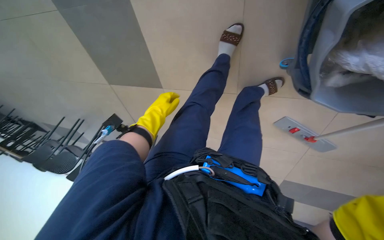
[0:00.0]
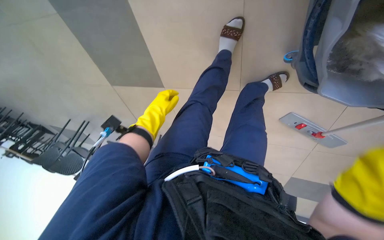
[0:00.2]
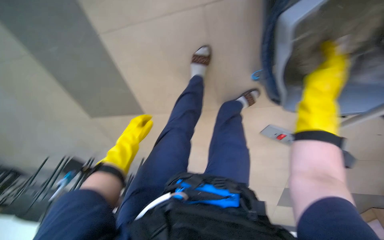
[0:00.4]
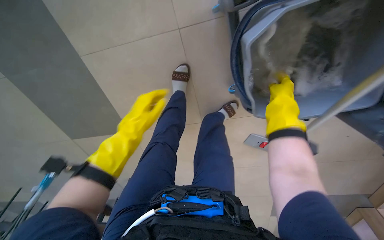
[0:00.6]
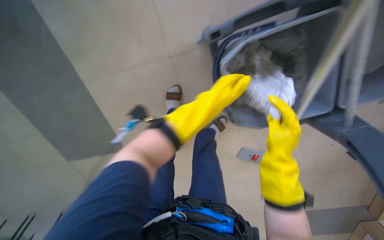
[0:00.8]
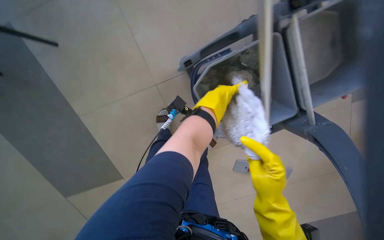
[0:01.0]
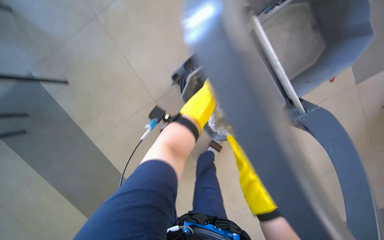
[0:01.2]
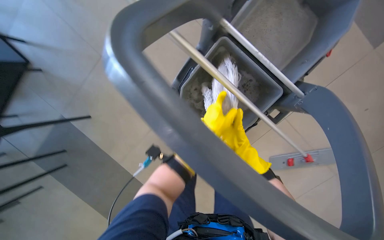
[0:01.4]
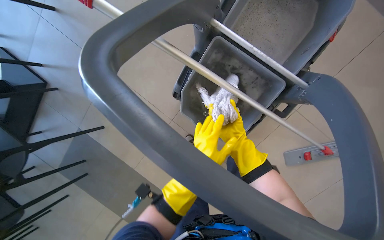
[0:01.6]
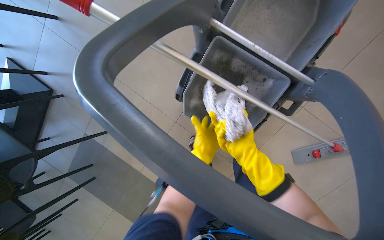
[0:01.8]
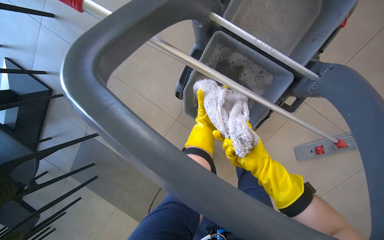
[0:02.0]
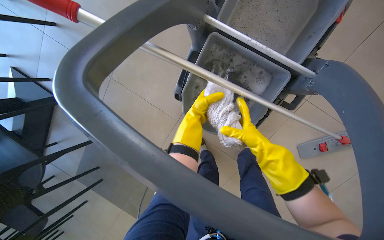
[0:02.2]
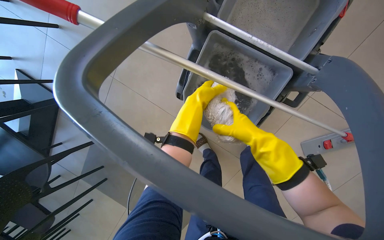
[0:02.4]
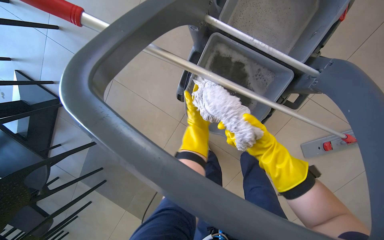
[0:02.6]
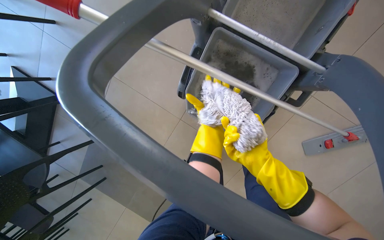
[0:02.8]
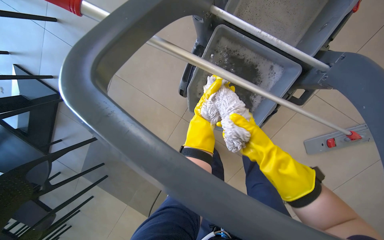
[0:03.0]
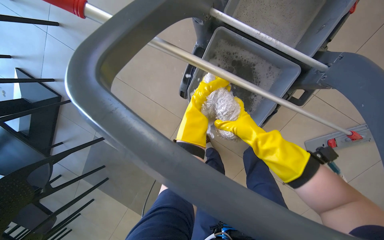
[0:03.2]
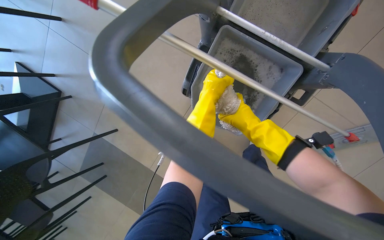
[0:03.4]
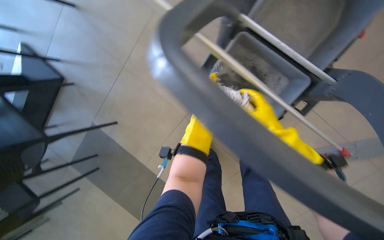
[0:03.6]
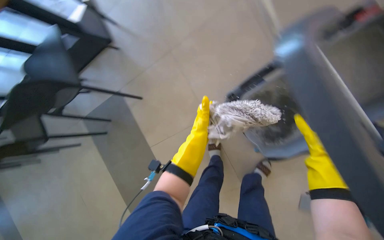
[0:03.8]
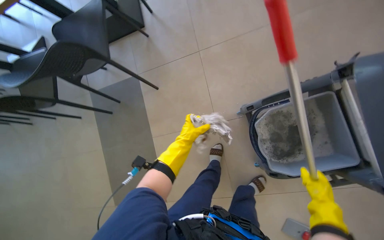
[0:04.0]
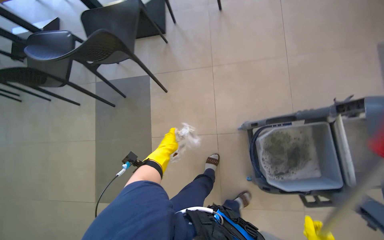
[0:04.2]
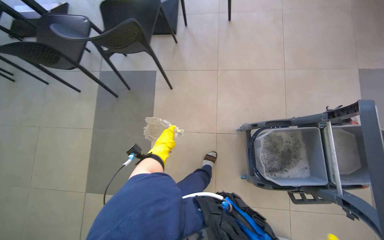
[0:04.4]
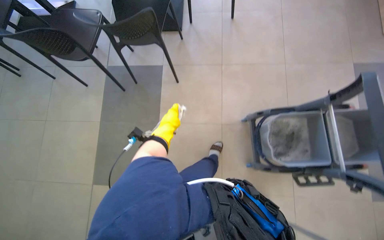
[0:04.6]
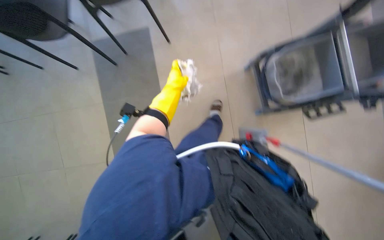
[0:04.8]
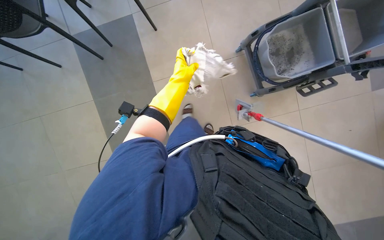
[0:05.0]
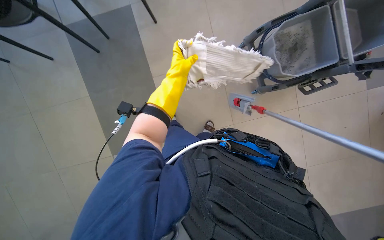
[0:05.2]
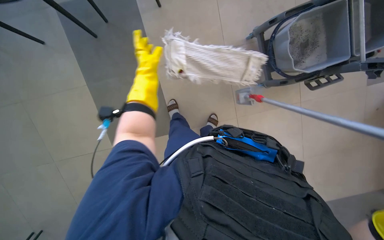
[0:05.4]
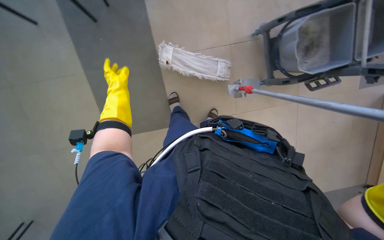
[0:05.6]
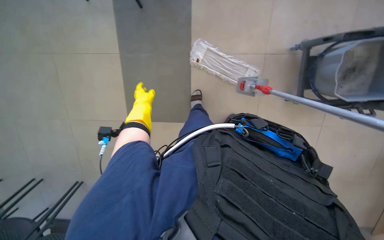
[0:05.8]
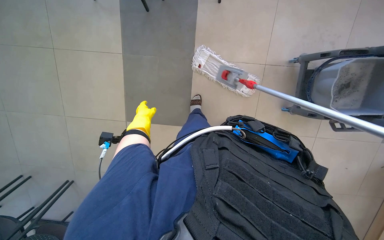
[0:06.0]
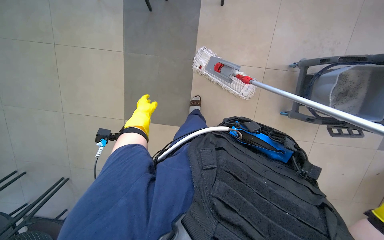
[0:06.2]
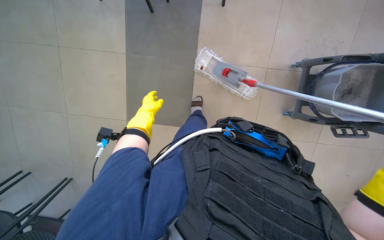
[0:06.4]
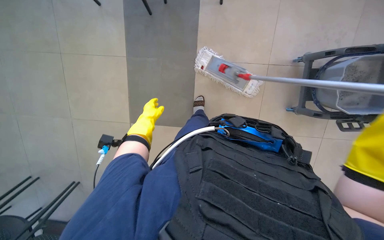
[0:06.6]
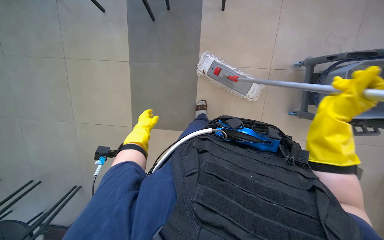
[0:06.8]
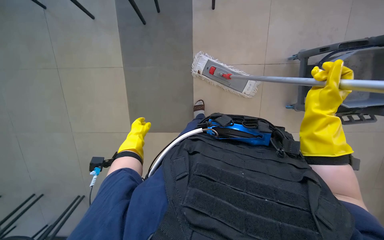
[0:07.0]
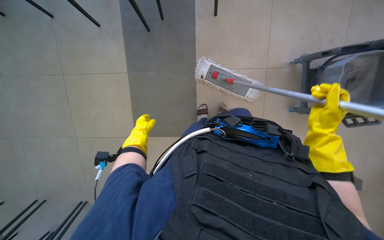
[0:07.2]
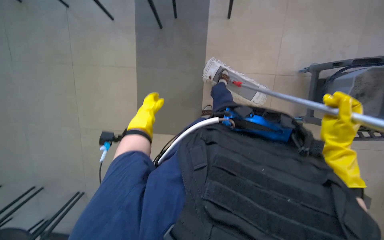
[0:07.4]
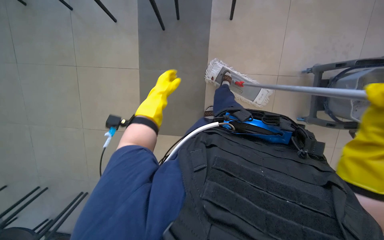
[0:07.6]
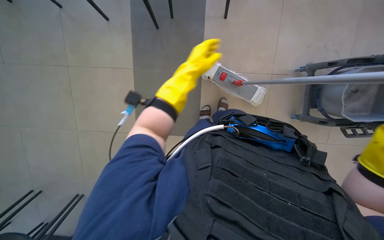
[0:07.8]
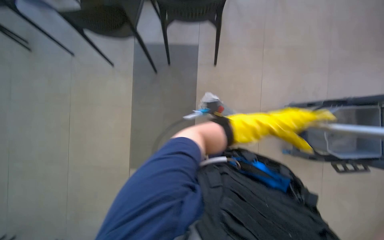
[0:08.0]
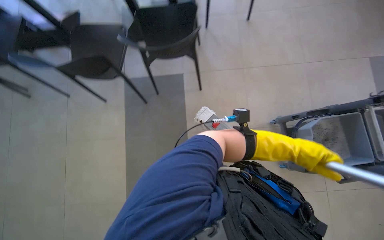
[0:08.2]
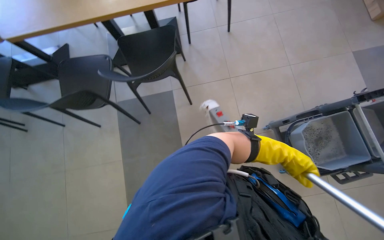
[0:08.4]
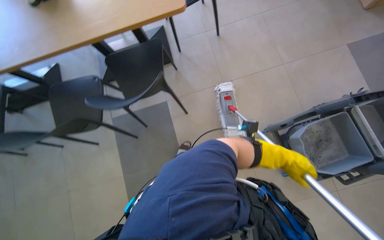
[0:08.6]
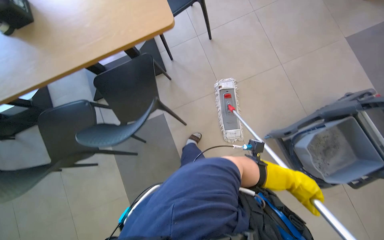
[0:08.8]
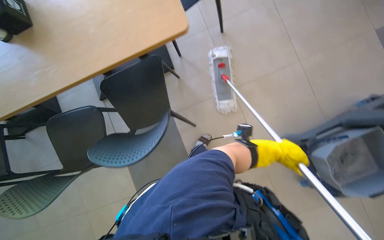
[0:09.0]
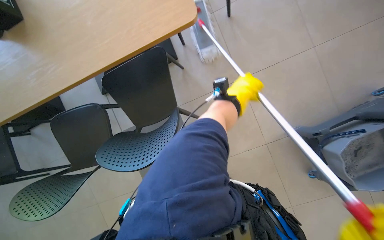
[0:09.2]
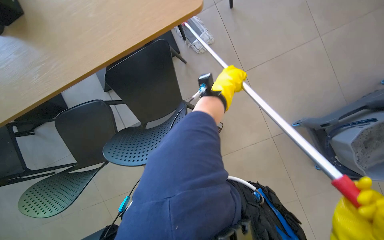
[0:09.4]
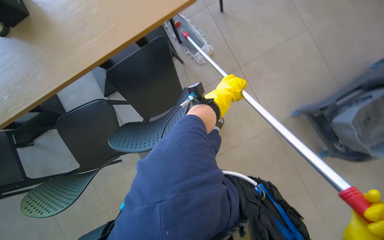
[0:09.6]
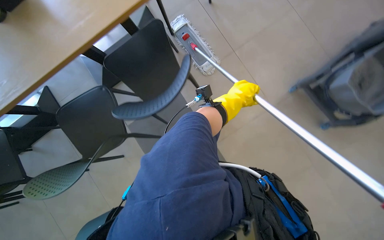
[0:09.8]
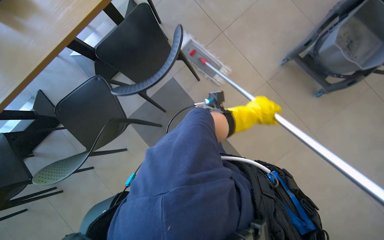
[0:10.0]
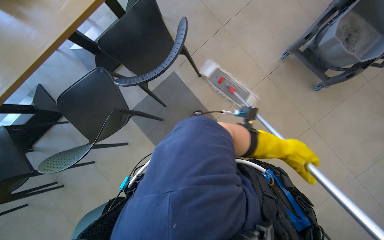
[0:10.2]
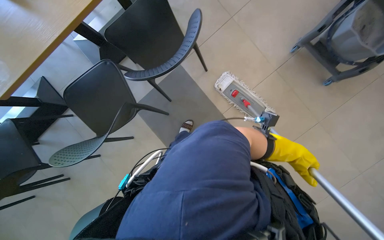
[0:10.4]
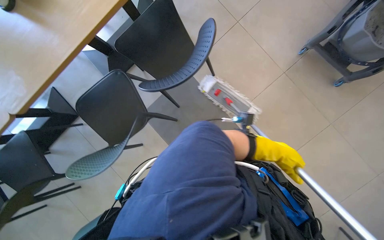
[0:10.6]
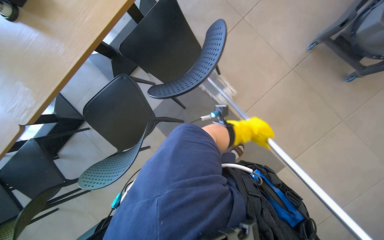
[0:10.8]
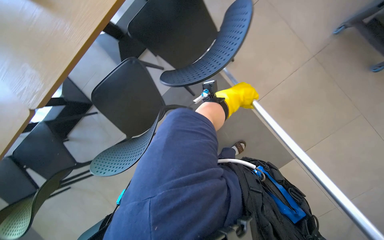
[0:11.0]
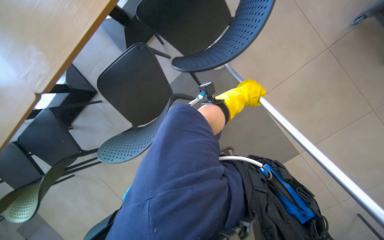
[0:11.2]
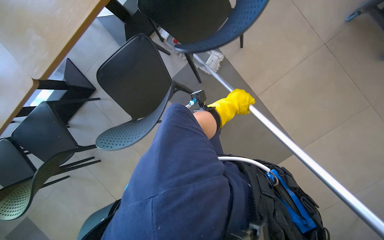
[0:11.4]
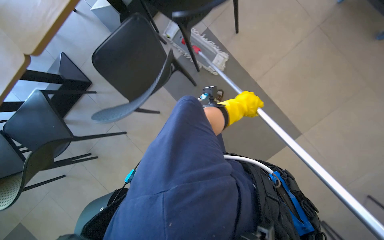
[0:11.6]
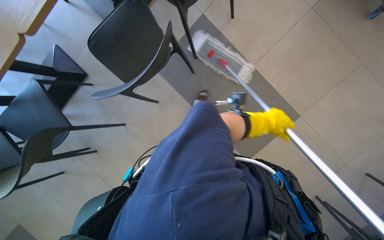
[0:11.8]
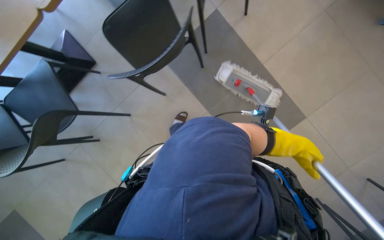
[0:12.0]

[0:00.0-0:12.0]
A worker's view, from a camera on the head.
Job: mopping floor.
The whole recording: Mopping cafeteria floor. The worker mops the cafeteria floor, moving chairs to clear the area.
0:00.0 to 0:01.6: The view tips upward by about 15 degrees. The left hand goes approximately 25 cm to the right.
0:01.6 to 0:03.0: The left hand shifts some 15 cm farther from the camera, and moves approximately 20 cm up the picture and comes back. The right hand is displaced nearer to the camera by roughly 10 cm.
0:03.0 to 0:04.4: The wearer moves about 50 cm. Everything in view rotates about 60 degrees clockwise.
0:04.4 to 0:06.0: The camera pitches downward, by approximately 20 degrees.
0:06.0 to 0:07.6: The left hand heads up the picture and nearer to the camera, covering some 15 cm.
0:07.6 to 0:09.0: The camera travels roughly 50 cm. The wearer looks some 15 degrees further upward. Everything in view rotates approximately 25 degrees counterclockwise.
0:10.4 to 0:12.0: The wearer moves roughly 50 cm.

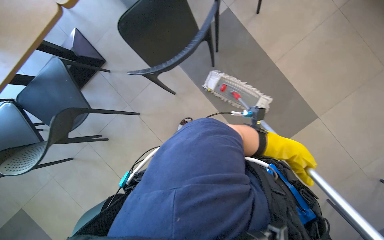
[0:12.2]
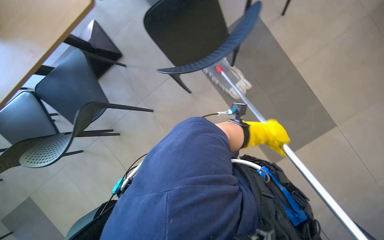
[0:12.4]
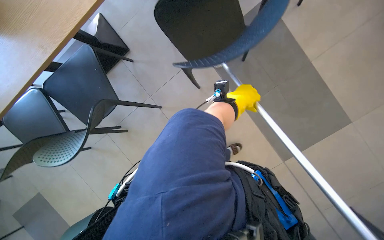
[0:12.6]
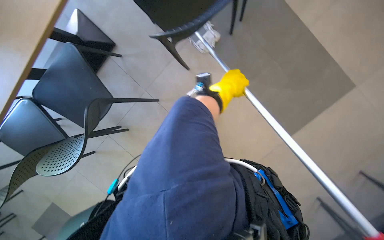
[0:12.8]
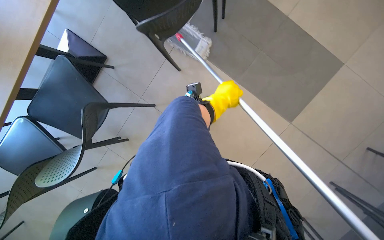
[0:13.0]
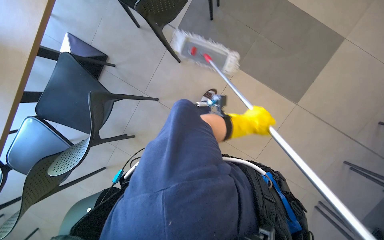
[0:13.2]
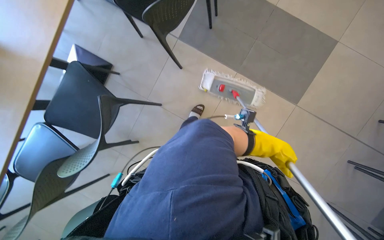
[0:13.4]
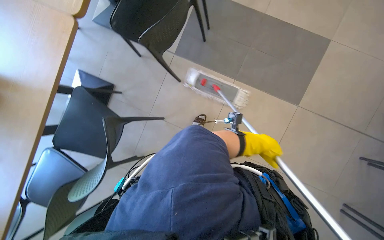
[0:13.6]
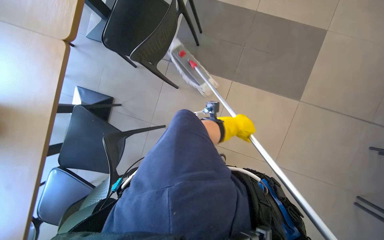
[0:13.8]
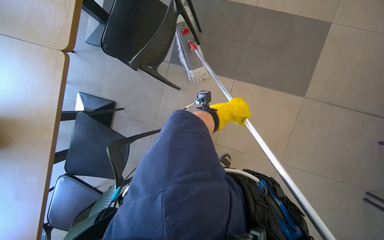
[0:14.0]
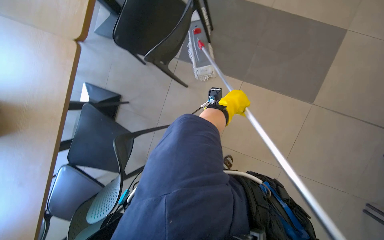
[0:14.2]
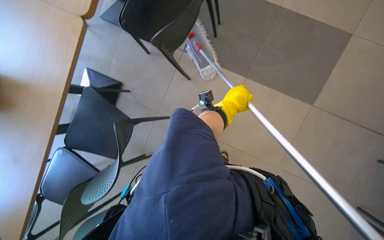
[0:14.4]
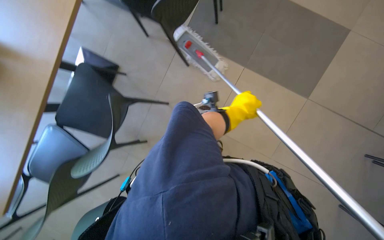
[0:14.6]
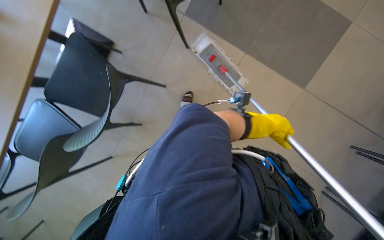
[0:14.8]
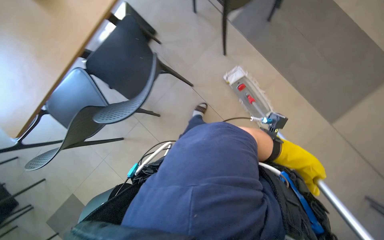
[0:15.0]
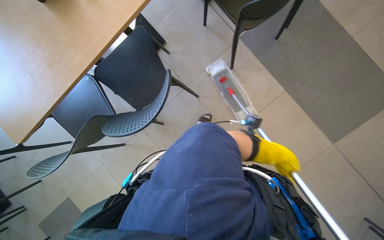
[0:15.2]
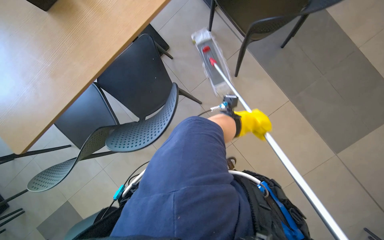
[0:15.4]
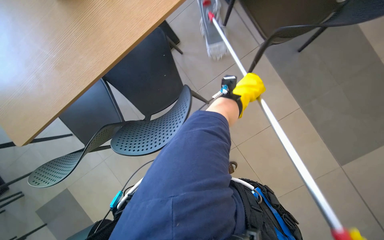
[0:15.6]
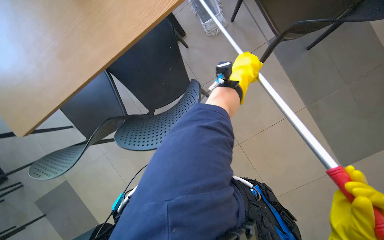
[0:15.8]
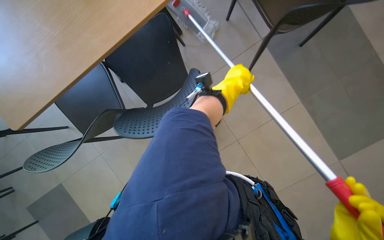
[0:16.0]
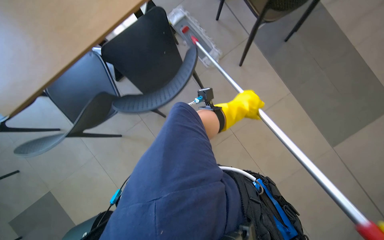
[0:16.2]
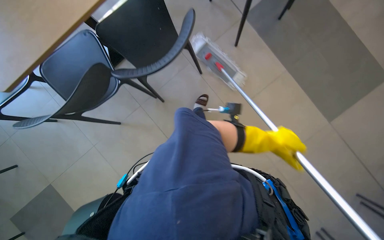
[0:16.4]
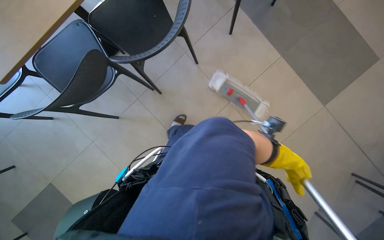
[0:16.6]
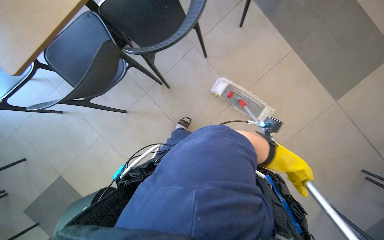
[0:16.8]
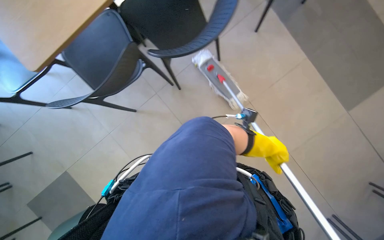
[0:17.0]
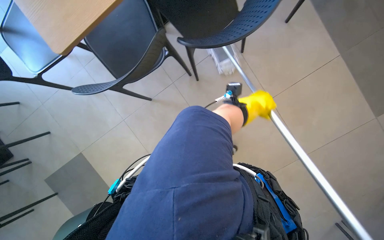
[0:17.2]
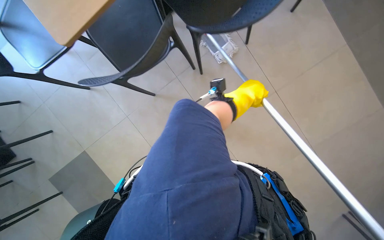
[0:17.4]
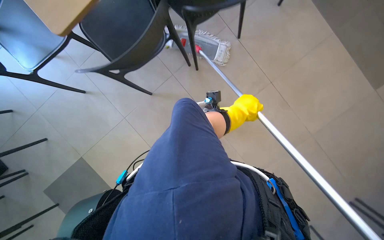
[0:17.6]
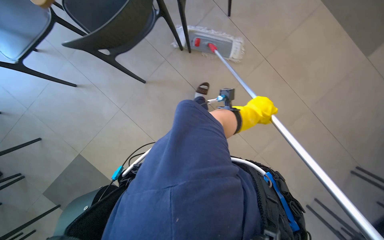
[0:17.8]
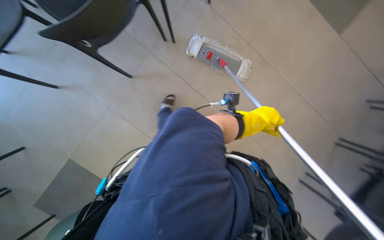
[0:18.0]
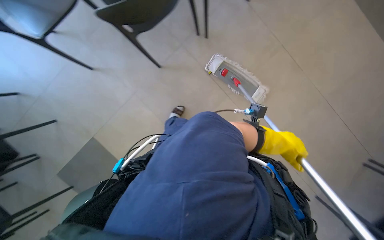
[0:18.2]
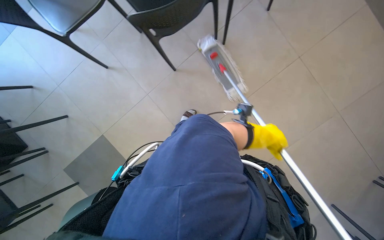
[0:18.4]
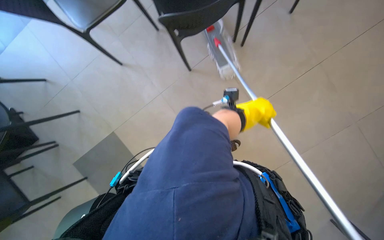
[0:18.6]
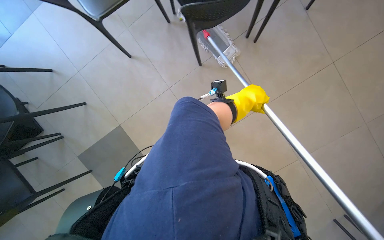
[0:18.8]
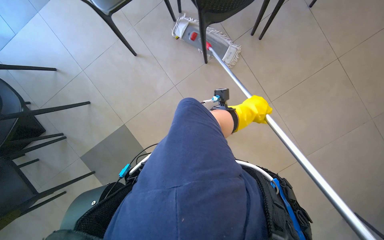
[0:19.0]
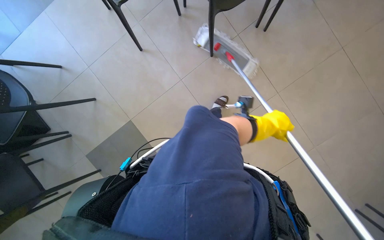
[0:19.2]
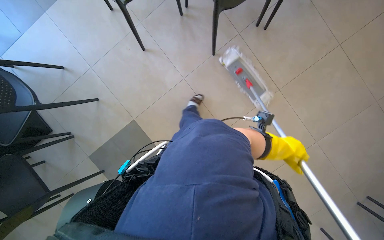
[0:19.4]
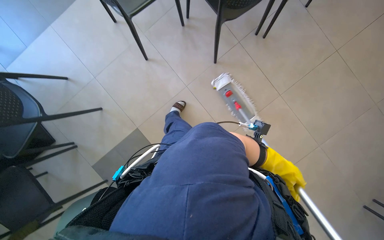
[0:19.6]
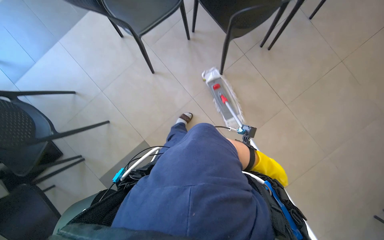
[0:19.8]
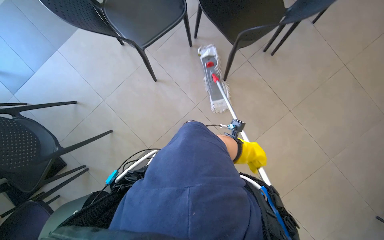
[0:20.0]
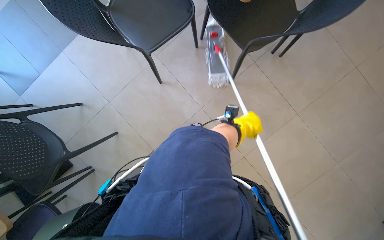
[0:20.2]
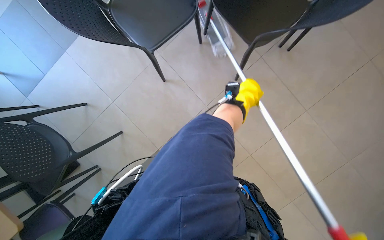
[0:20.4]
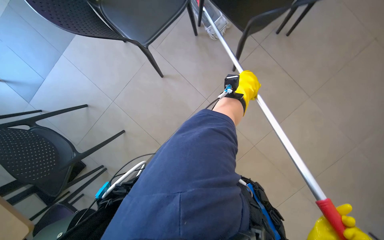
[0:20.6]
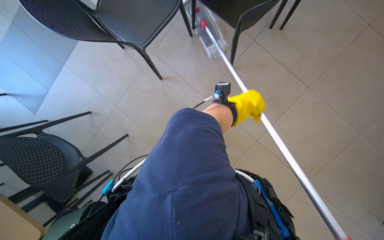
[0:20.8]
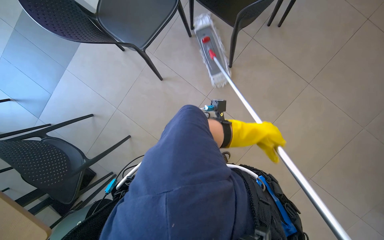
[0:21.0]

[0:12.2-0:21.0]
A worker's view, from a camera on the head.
Job: mopping floor.
The whole recording: Mopping cafeteria floor. The worker mops the cafeteria floor, moving chairs to clear the area.
0:12.2 to 0:13.6: The left hand travels farther from the camera by roughly 15 cm, and travels to the left and back again, roughly 40 cm each way.
0:13.6 to 0:15.2: The left hand reaches roughly 20 cm to the left, then returns.
0:15.2 to 0:16.6: The left hand travels up the picture and back again, some 40 cm each way.
0:16.6 to 0:18.0: The left hand moves to the left, roughly 40 cm.
0:18.0 to 0:19.6: The wearer moves to the left, roughly 50 cm.
0:19.6 to 0:21.0: The left hand shifts approximately 40 cm to the left and up the picture.
